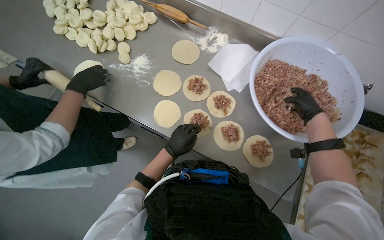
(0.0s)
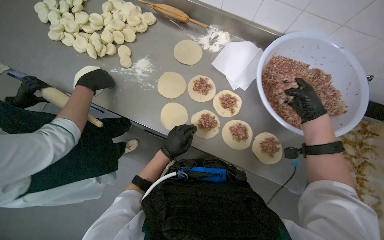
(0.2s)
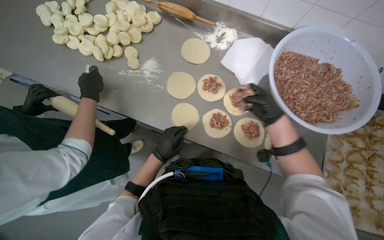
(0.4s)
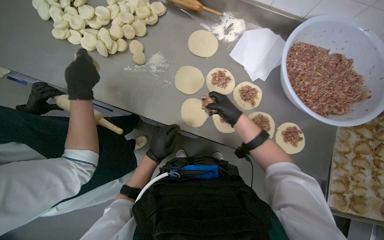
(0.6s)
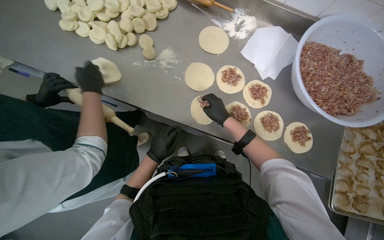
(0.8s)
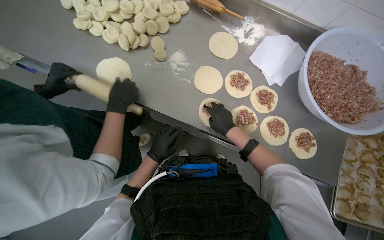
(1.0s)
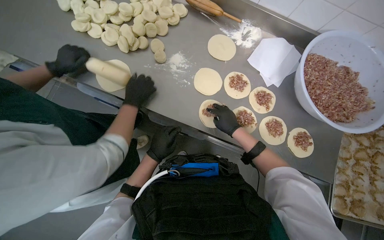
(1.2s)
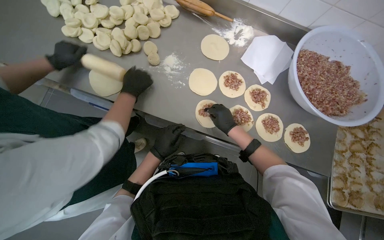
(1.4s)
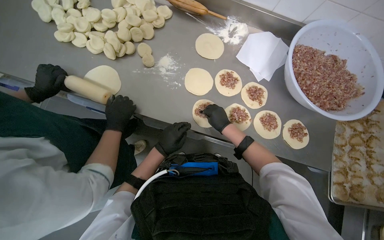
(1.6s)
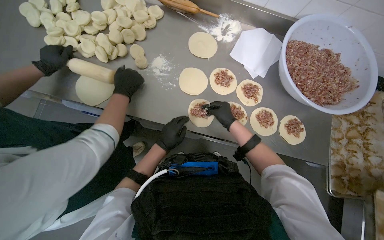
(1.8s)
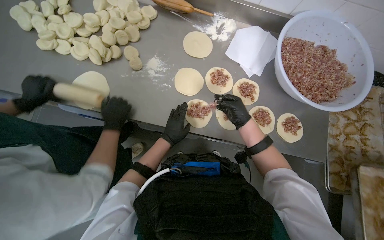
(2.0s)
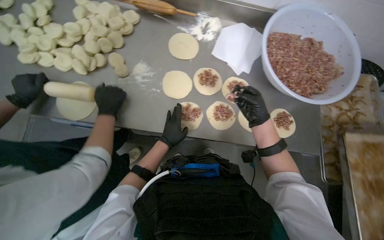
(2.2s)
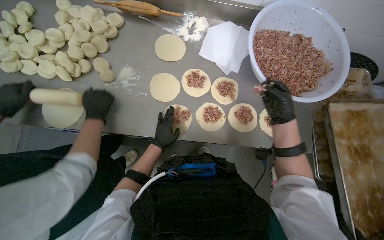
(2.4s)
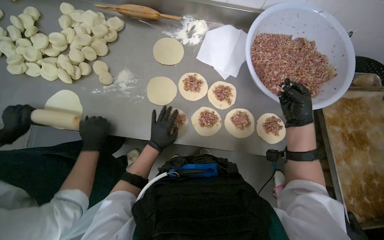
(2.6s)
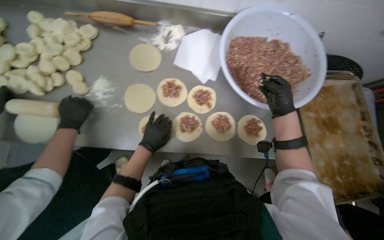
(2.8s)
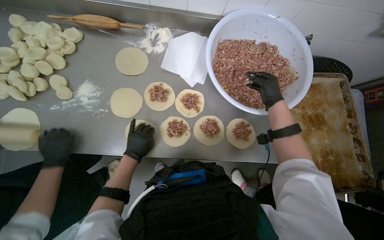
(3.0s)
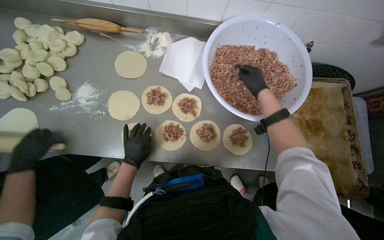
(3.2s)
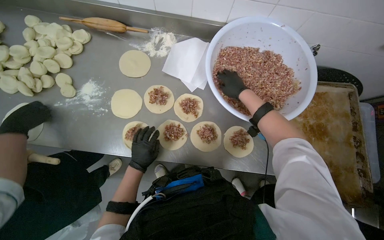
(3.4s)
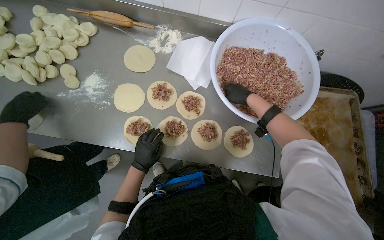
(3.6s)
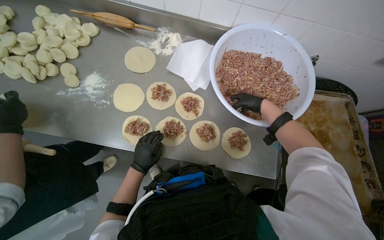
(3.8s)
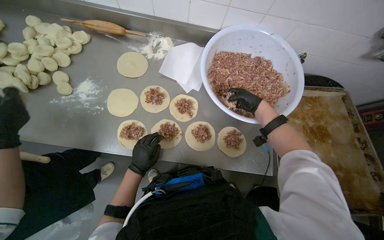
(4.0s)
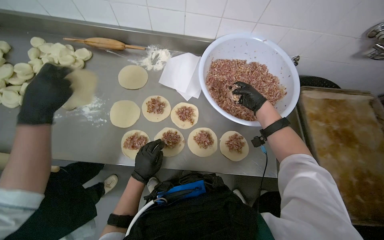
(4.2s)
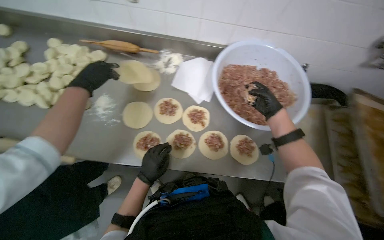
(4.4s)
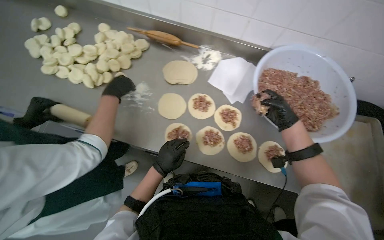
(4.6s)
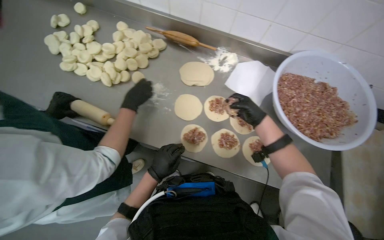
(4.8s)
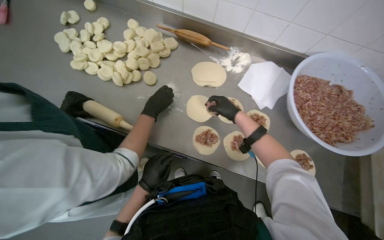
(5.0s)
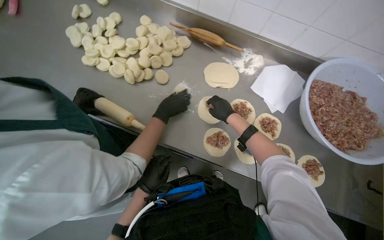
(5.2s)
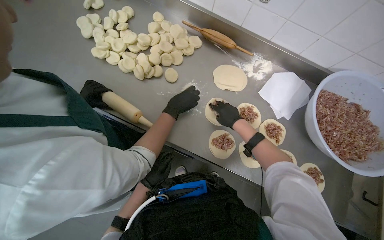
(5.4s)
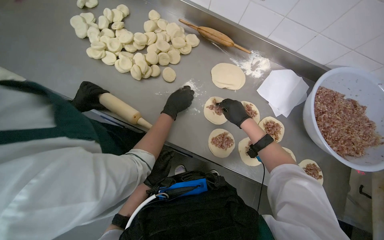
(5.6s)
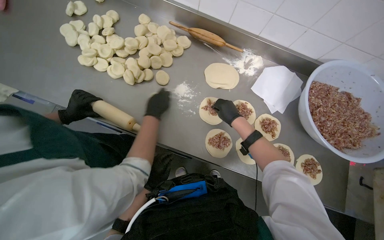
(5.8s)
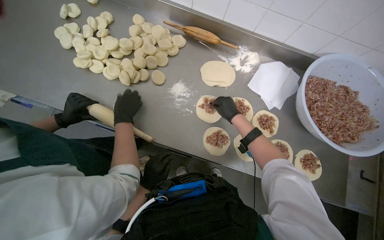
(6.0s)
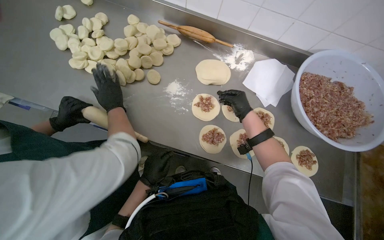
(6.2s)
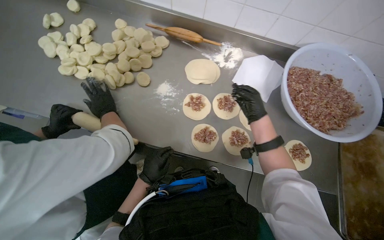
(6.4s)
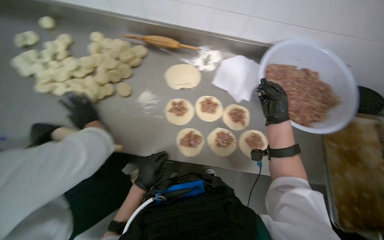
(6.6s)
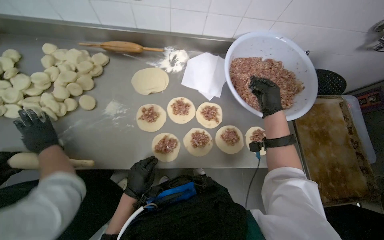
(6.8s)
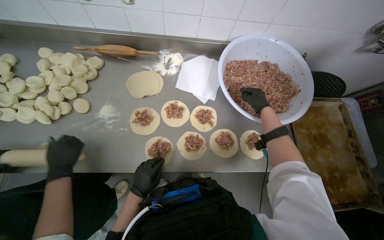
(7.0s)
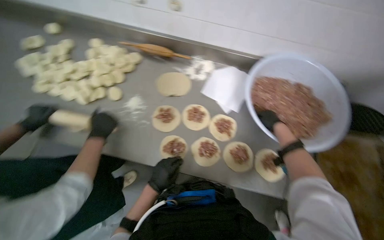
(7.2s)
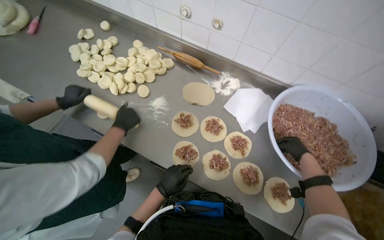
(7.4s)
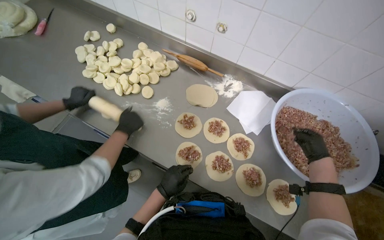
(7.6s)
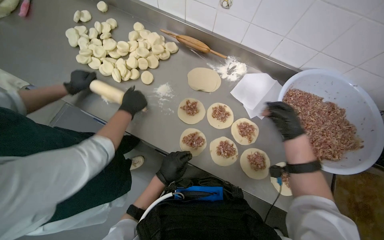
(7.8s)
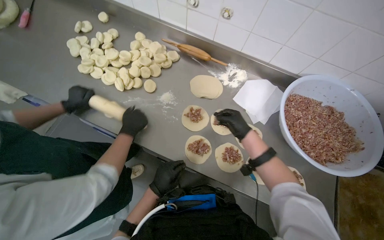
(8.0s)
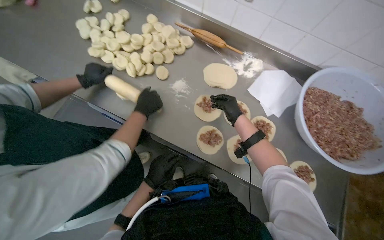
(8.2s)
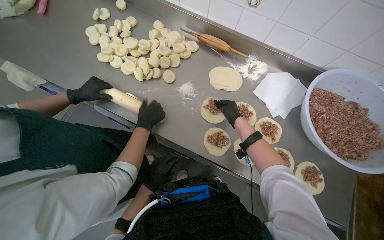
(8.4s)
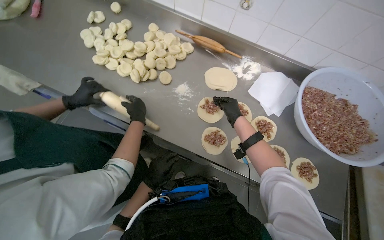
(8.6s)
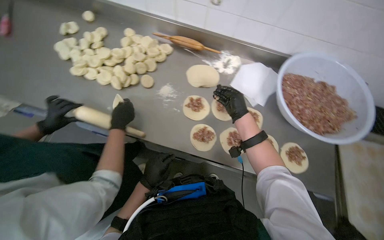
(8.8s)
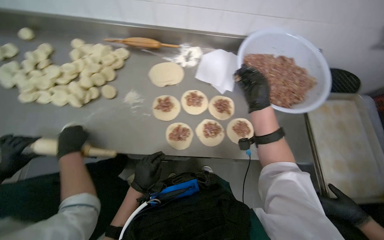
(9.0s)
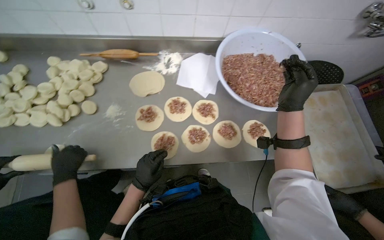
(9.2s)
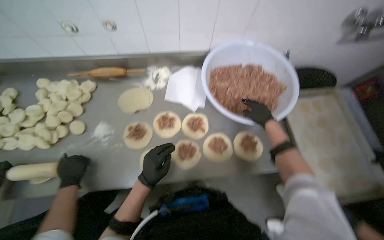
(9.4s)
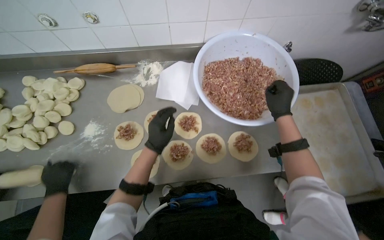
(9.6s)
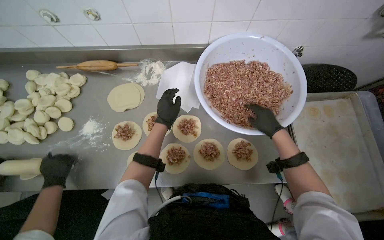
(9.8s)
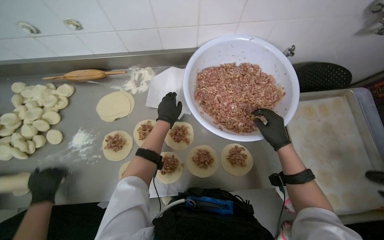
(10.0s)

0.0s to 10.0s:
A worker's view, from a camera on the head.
Job: preparing food.
The whole recording: Placing meat filling onto dough circles. The worker scoops meat filling and places it onto the center of the flattened dough circles.
0.0s to 1.4s: The left hand moves to the left, about 25 cm. Meanwhile the right hand shifts about 50 cm to the left.
1.4s to 2.8s: The right hand goes some 40 cm to the right.
2.8s to 4.2s: The right hand goes approximately 10 cm farther from the camera.
4.2s to 5.8s: The right hand travels to the left by about 50 cm.
5.8s to 7.2s: The right hand travels to the right by approximately 40 cm.
7.2s to 8.6s: The right hand goes some 35 cm to the left.
8.6s to 10.0s: The camera is carried roughly 40 cm. Everything in view rotates approximately 30 degrees counterclockwise.

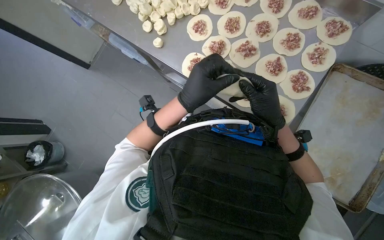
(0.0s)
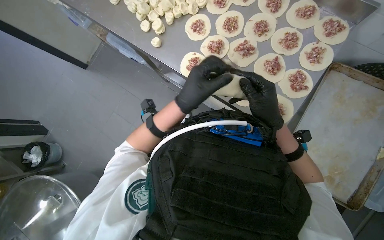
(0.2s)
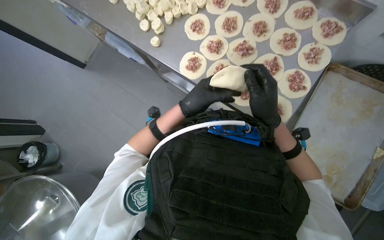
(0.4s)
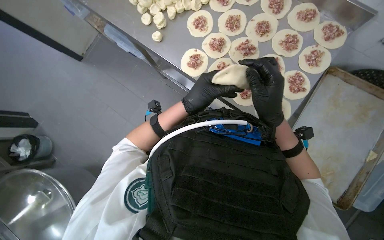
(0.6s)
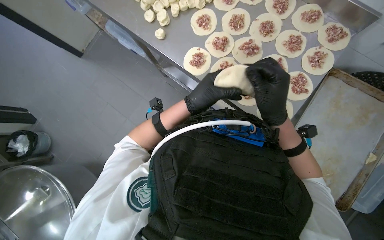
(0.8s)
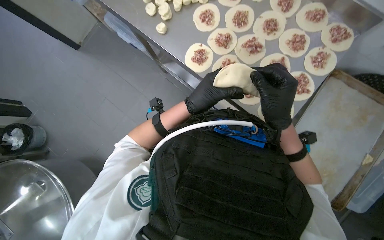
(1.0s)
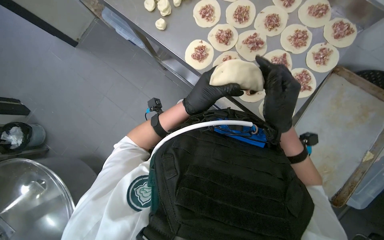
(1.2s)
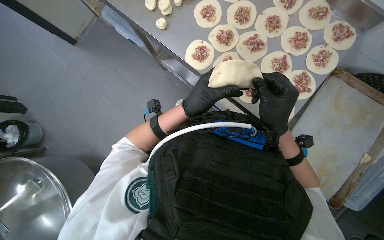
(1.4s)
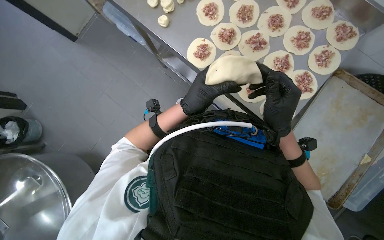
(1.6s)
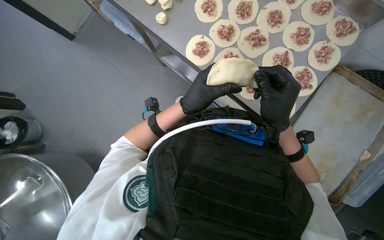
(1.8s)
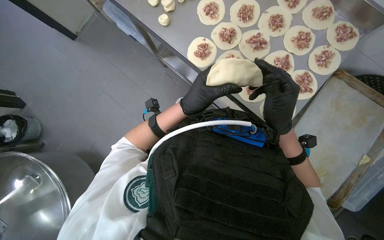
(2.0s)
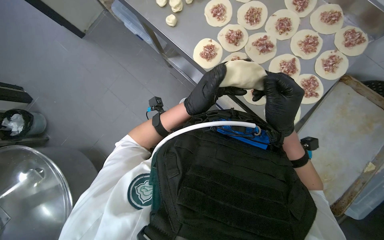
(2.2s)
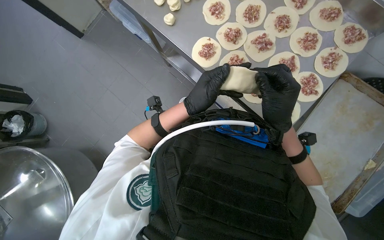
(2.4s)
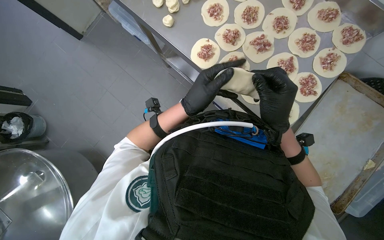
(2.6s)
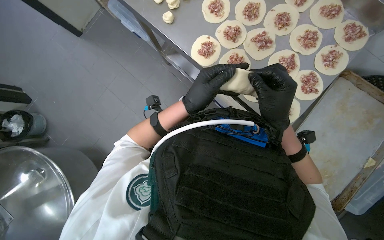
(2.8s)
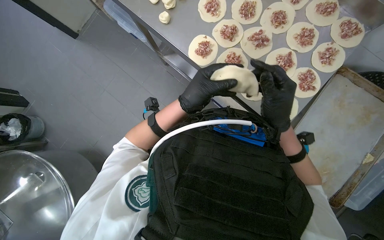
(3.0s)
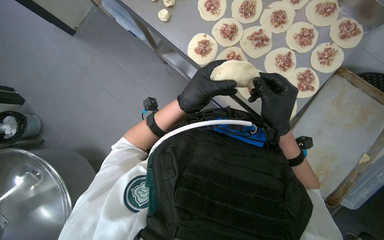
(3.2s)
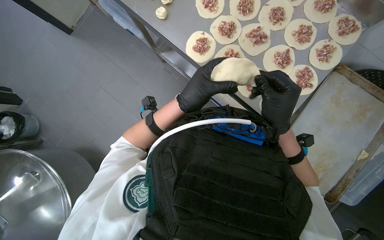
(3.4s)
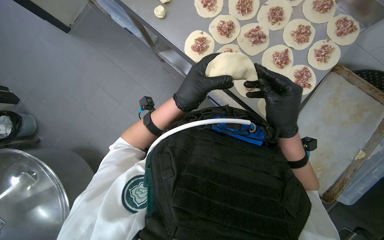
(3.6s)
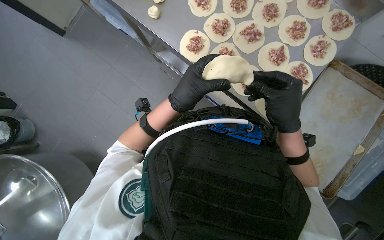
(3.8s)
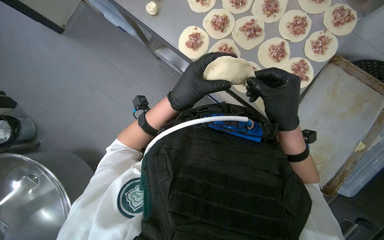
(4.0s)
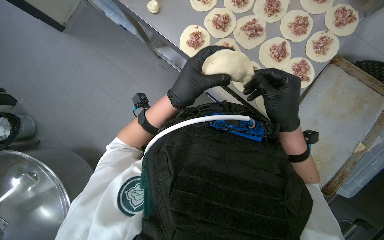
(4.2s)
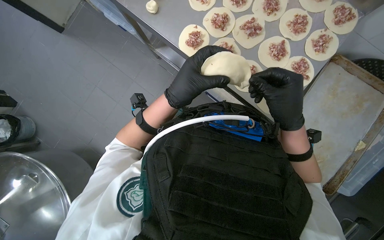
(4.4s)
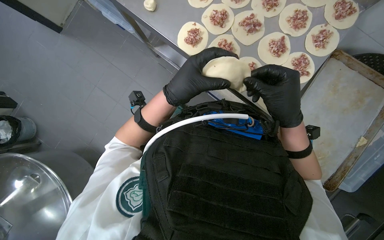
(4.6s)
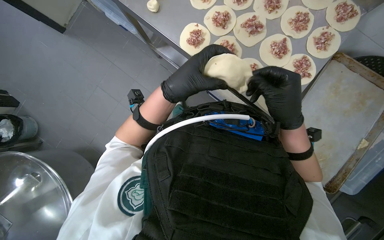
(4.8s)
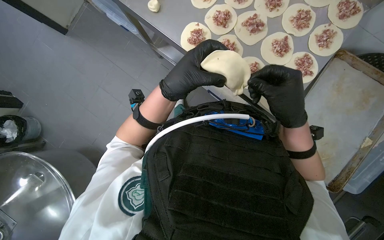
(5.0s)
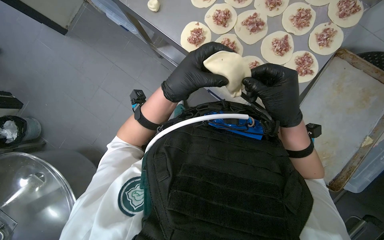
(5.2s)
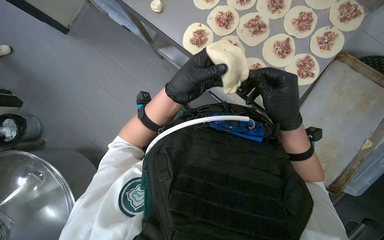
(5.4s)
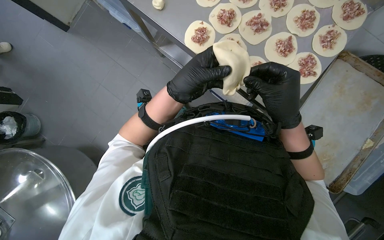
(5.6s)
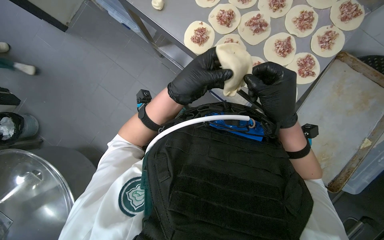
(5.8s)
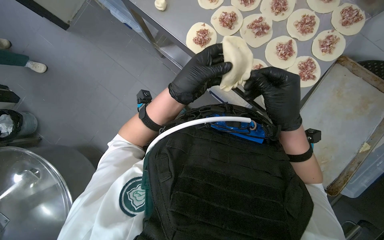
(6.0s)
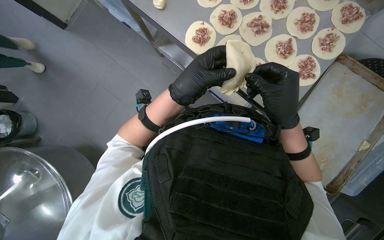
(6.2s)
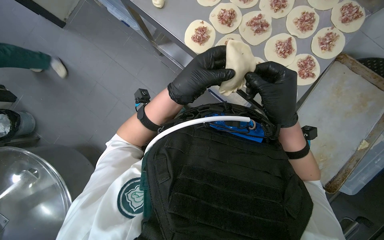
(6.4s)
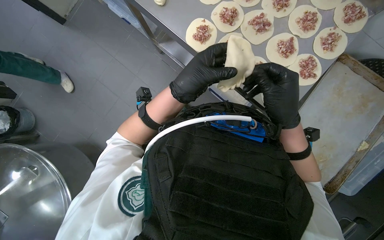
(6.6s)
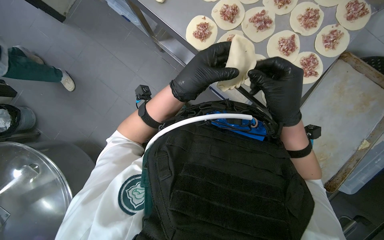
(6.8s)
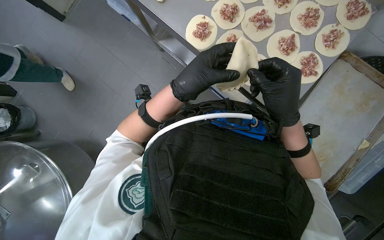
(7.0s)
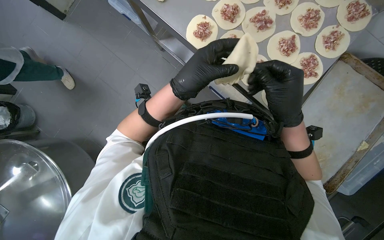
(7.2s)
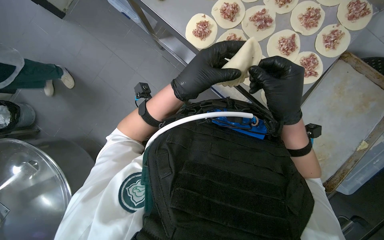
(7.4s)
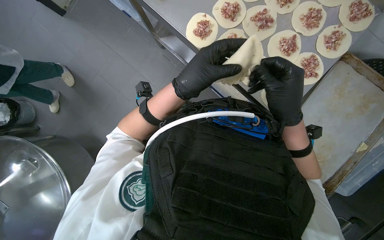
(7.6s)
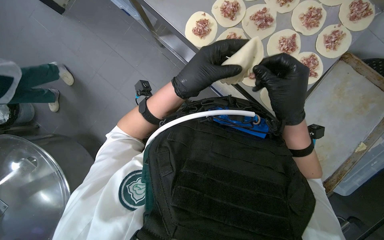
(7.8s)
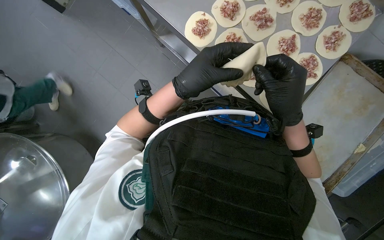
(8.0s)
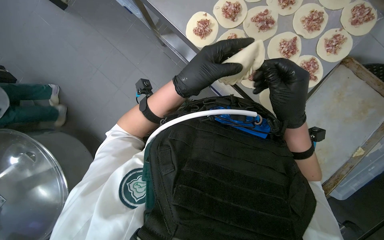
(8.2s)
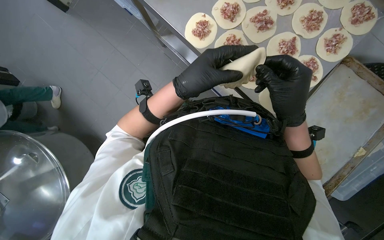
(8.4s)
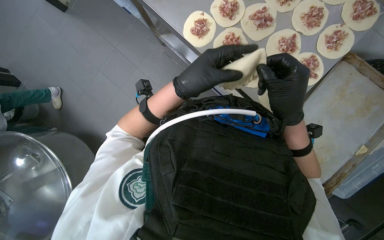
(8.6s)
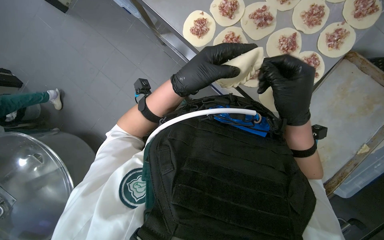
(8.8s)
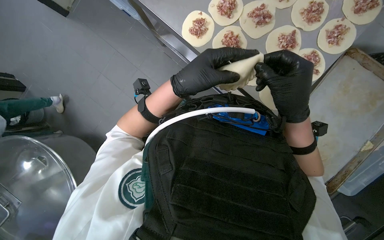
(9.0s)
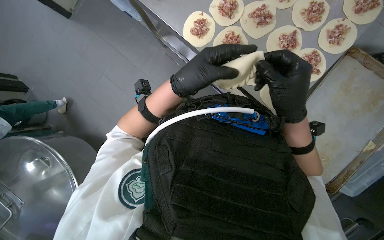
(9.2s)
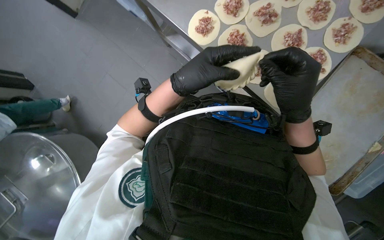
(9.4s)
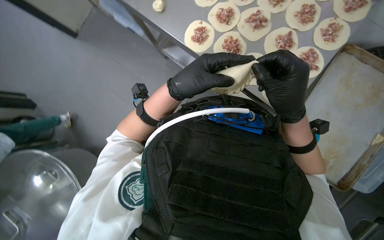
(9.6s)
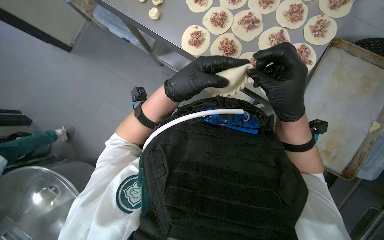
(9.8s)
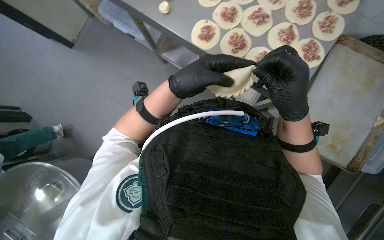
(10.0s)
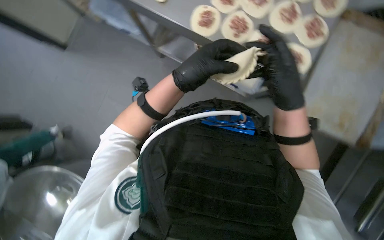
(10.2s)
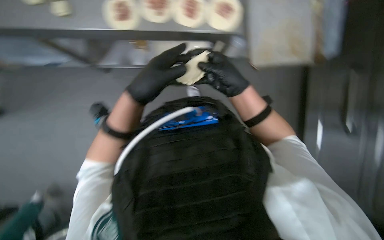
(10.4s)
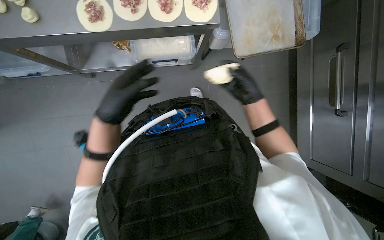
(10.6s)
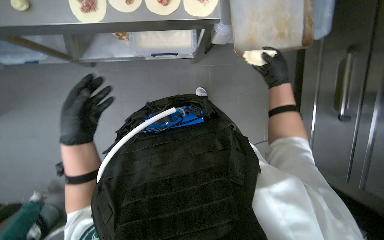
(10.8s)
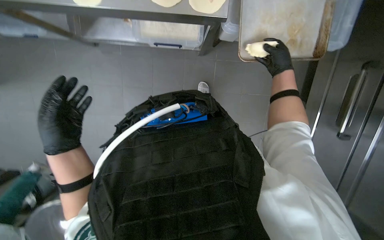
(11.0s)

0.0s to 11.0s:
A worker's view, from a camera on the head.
Job: preparing food.
The whole recording: Preparing meat-filled dough. The worker fills dough circles with meat and seals their edges.
0.0s to 1.6s: The hands make small movements and keep their place.
1.6s to 9.4s: The hands make small movements and keep their place.
9.4s to 11.0s: The left hand is displaced to the left by about 20 cm. The right hand heads to the right and farther from the camera, covering some 40 cm.
